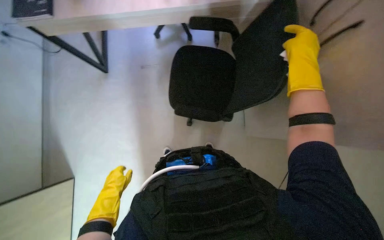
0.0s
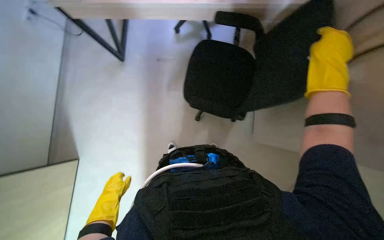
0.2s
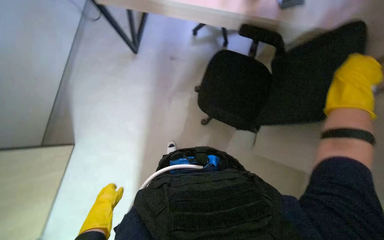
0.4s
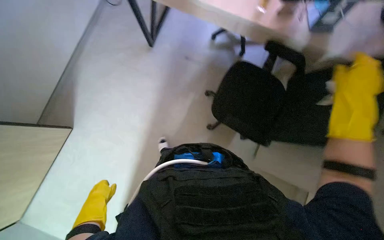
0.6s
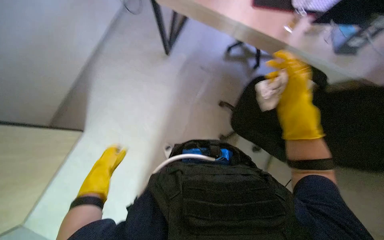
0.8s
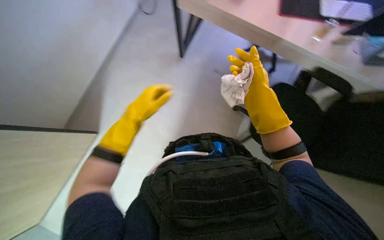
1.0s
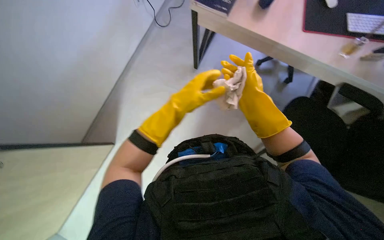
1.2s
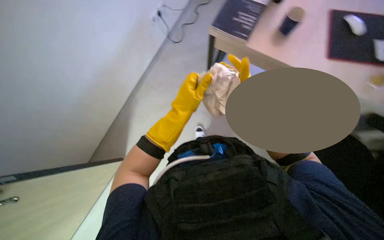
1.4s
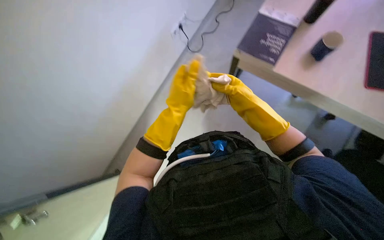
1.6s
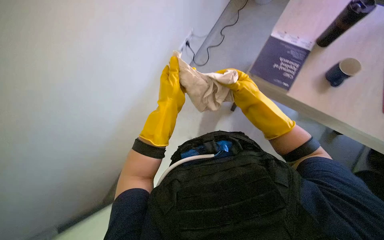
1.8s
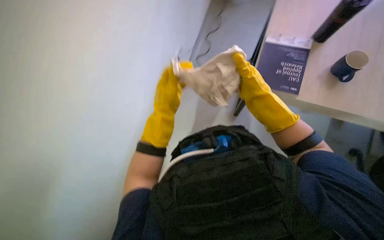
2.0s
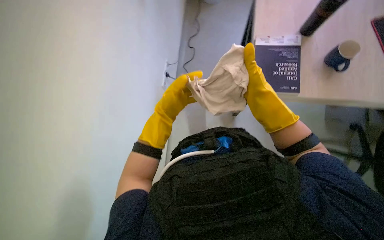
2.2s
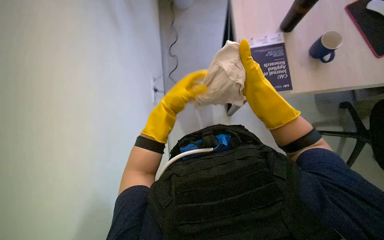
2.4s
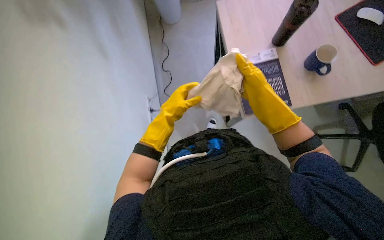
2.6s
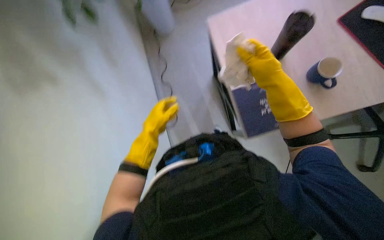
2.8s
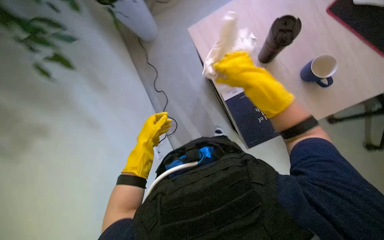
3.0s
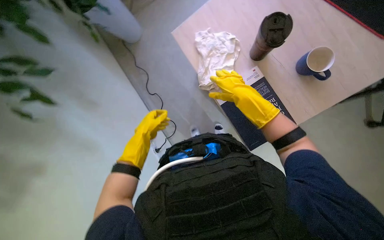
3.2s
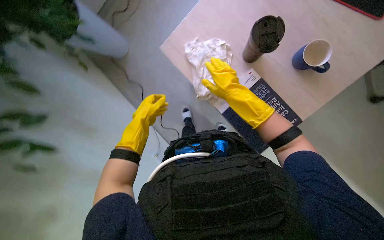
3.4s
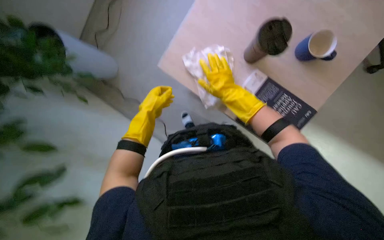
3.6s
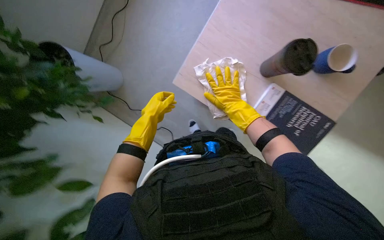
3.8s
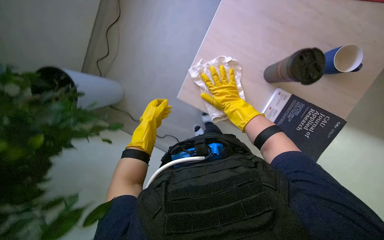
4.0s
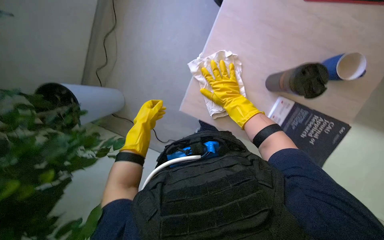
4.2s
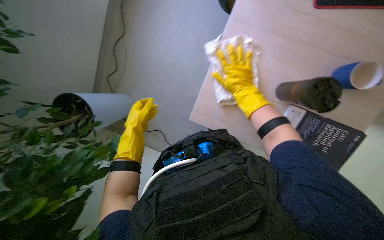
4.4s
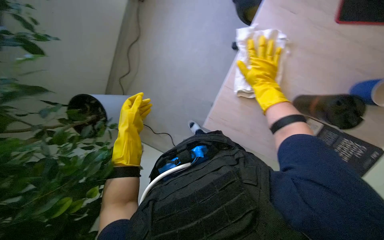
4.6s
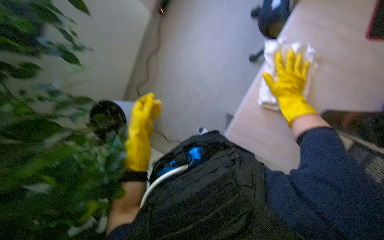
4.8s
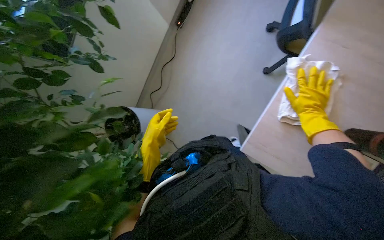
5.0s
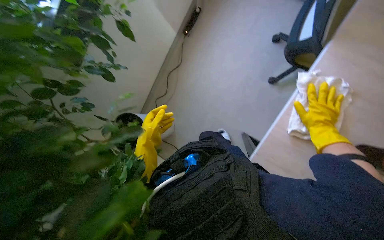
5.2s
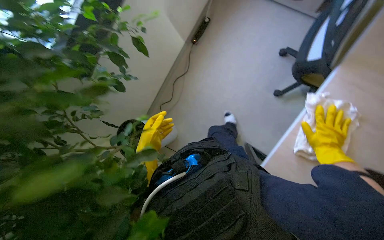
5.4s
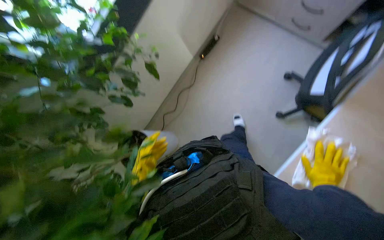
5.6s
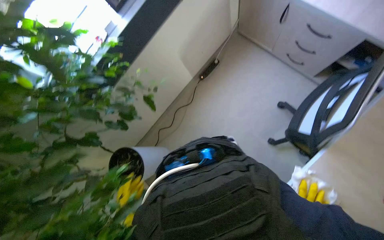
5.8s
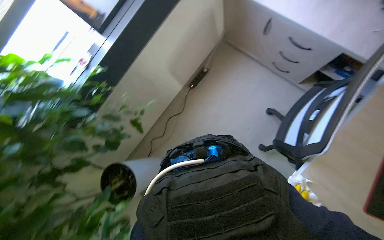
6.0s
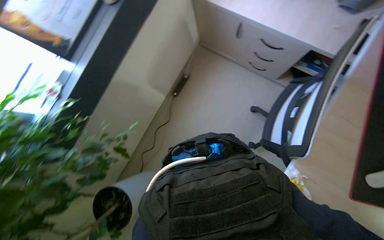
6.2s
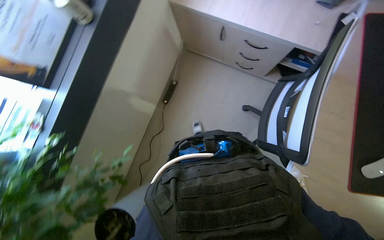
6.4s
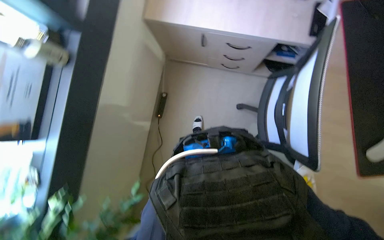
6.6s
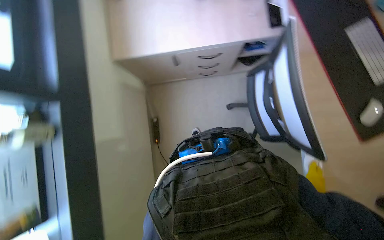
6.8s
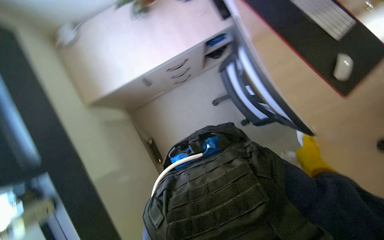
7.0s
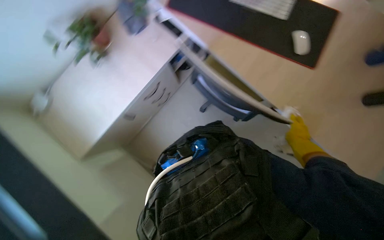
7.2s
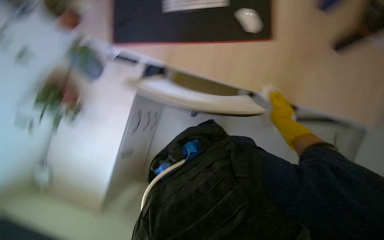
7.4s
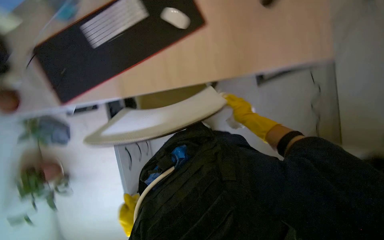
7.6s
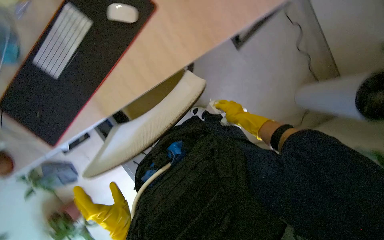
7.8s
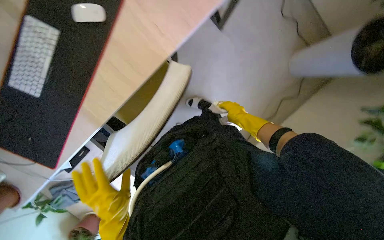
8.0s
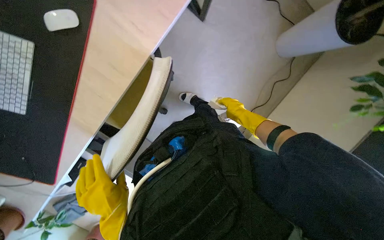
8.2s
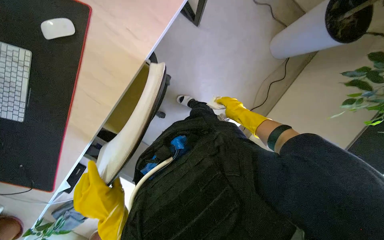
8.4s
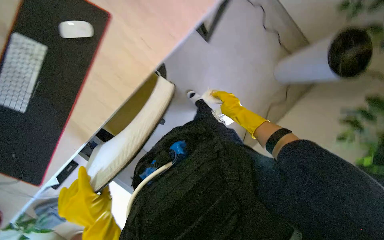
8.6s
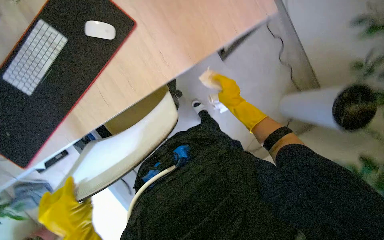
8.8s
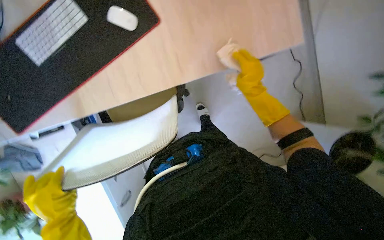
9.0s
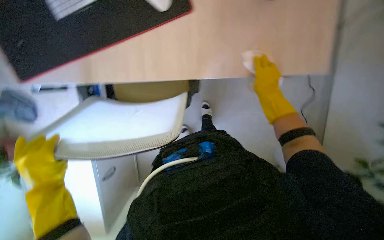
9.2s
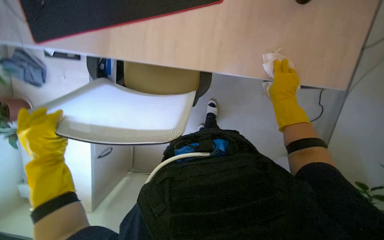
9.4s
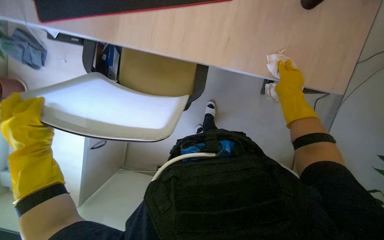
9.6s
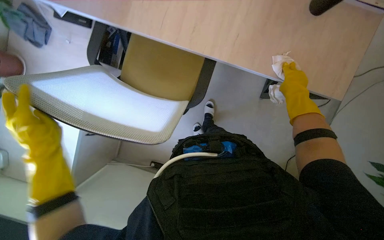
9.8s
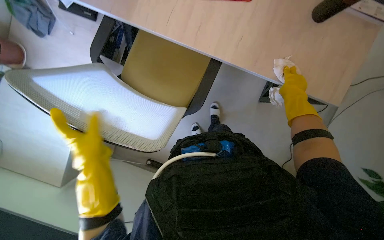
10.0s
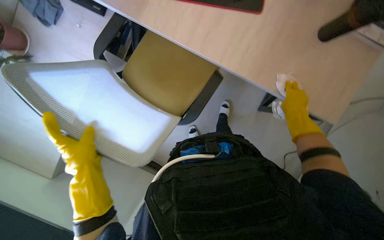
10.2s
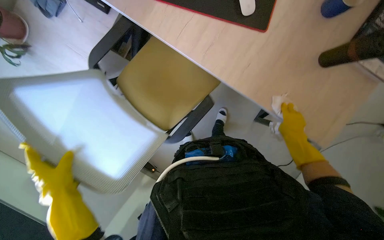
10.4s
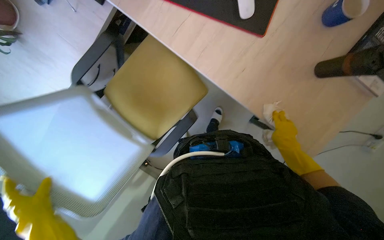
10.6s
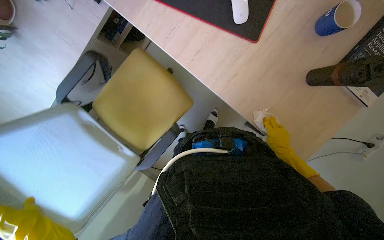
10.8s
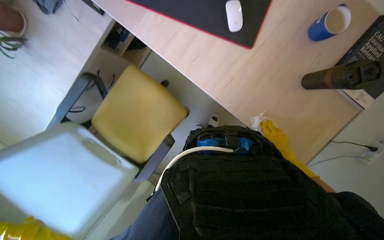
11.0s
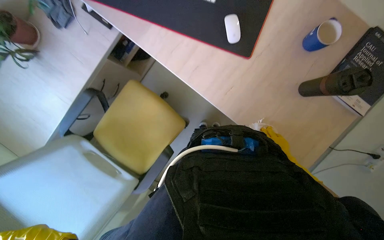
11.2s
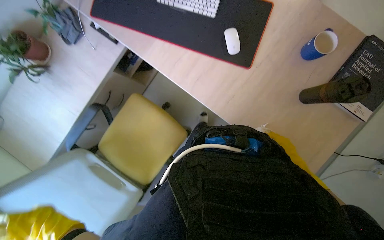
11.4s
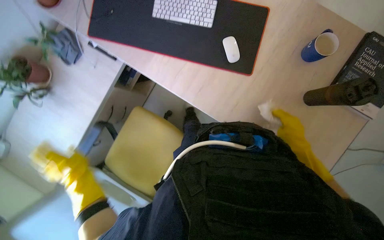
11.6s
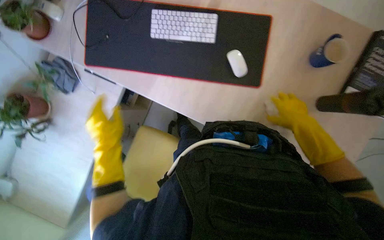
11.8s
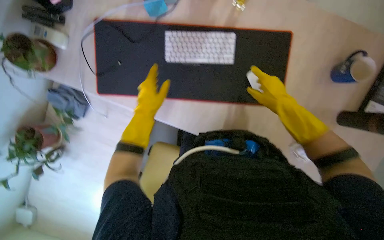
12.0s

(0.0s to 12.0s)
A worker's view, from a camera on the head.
Job: wiping surfaces.
The whole recording: Cleaning office surfaces and preparing tools. The worker wipes various office surfaces including a door, a chair, and a desk, then prepares cleaning solution on a cloth.
0.0s - 1.6s: The wearer looks some 45 degrees further to the left. The view tilts some 15 degrees upward.
1.6s - 3.0s: The right hand travels nearer to the camera by roughly 10 cm. Meanwhile the left hand heads to the left, covering some 10 cm.
3.0s - 4.4s: The scene rotates counterclockwise by some 25 degrees. The right hand travels farther from the camera by roughly 15 cm.
4.4s - 6.0s: The wearer moves about 50 cm.
6.0s - 7.6s: The wearer's head swings about 140 degrees to the right.
9.0s - 10.4s: Everything in view rotates some 45 degrees clockwise.
10.4s - 12.0s: The right hand goes some 40 cm up the picture.

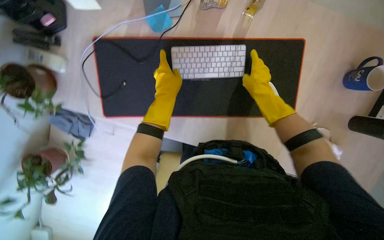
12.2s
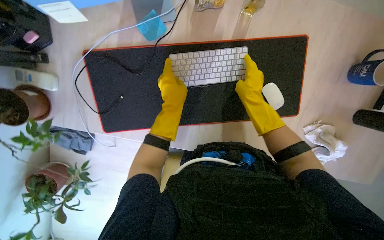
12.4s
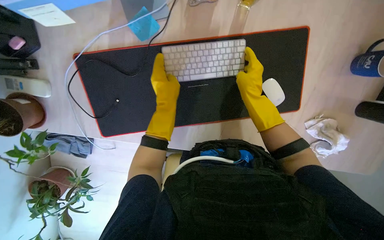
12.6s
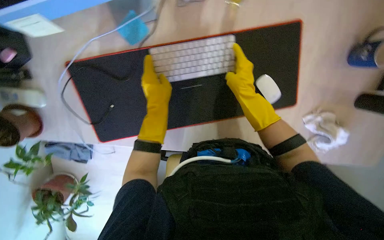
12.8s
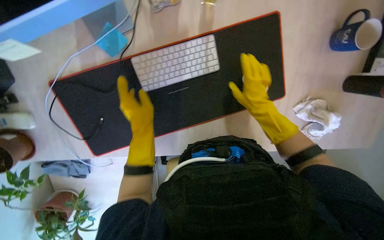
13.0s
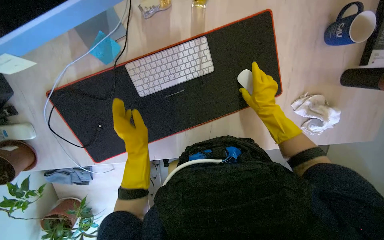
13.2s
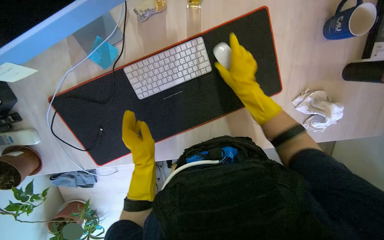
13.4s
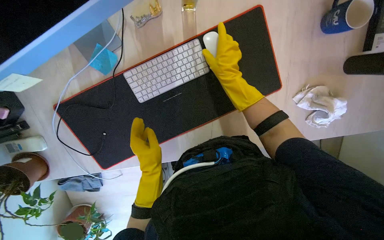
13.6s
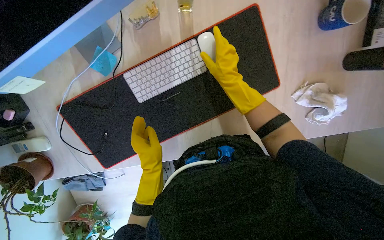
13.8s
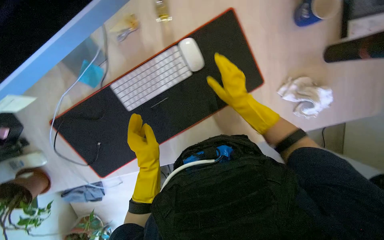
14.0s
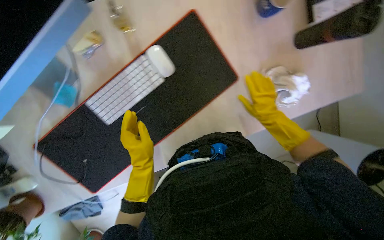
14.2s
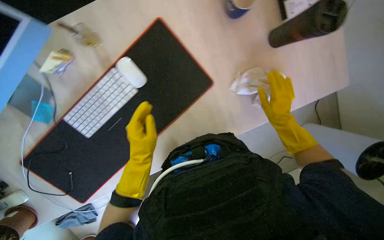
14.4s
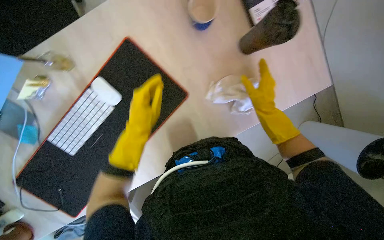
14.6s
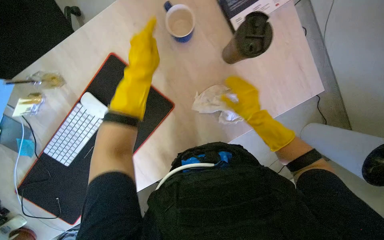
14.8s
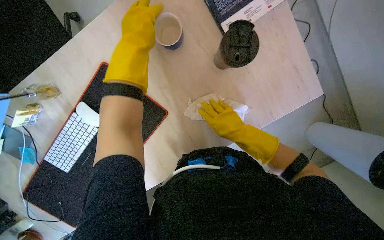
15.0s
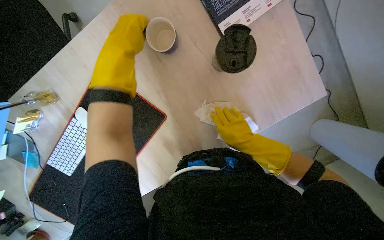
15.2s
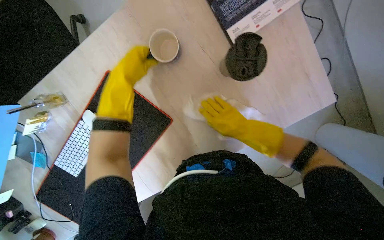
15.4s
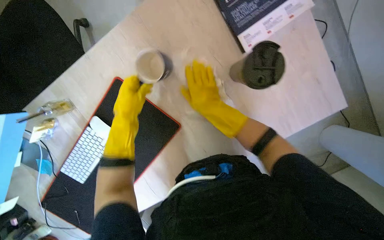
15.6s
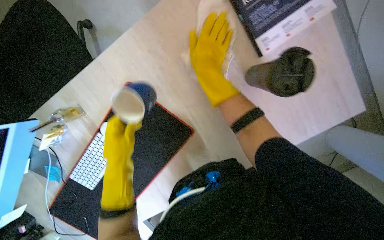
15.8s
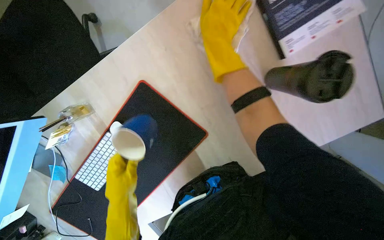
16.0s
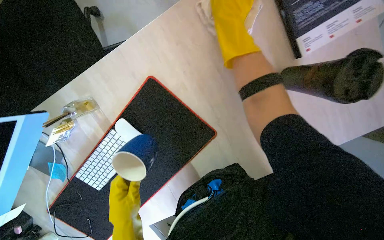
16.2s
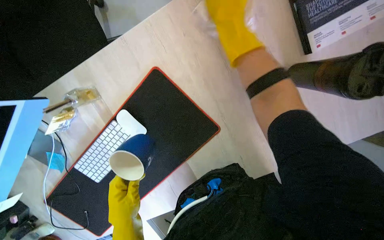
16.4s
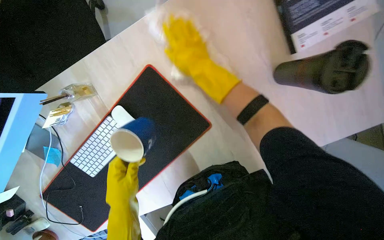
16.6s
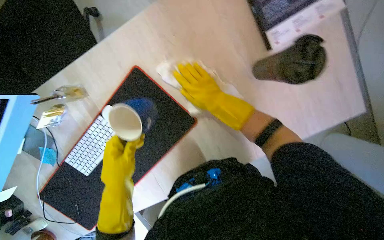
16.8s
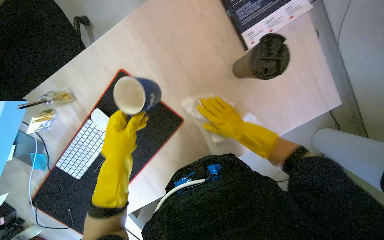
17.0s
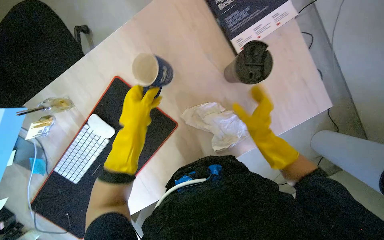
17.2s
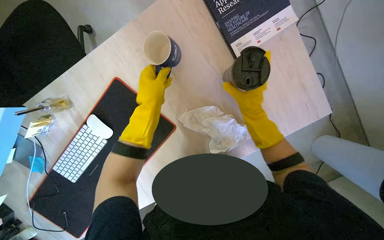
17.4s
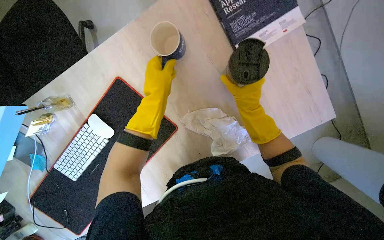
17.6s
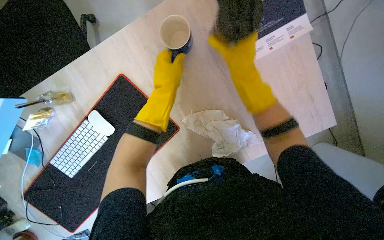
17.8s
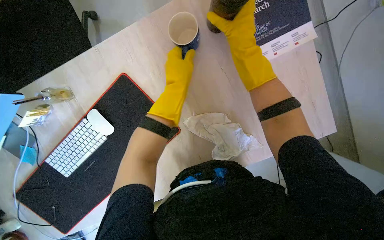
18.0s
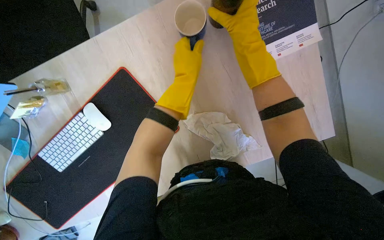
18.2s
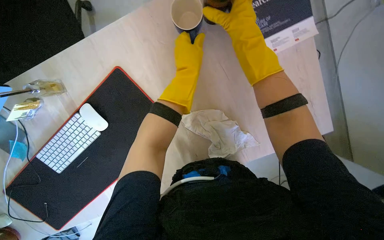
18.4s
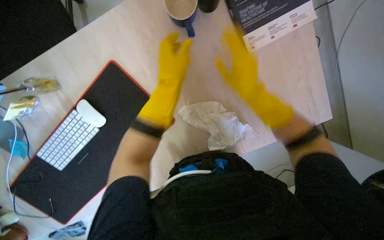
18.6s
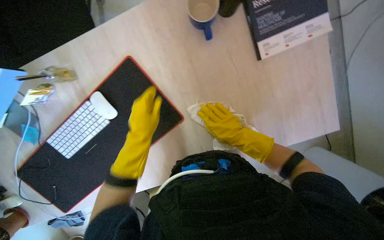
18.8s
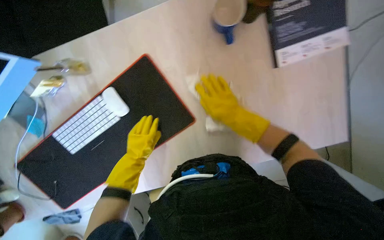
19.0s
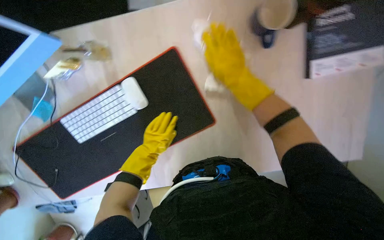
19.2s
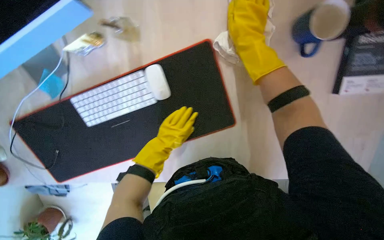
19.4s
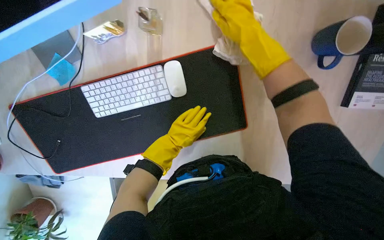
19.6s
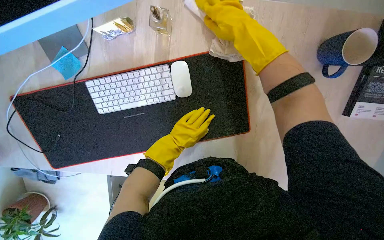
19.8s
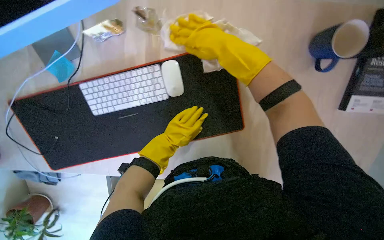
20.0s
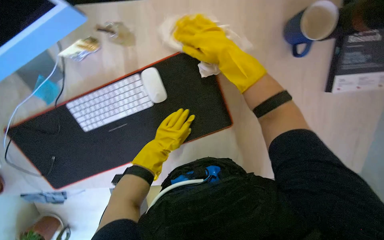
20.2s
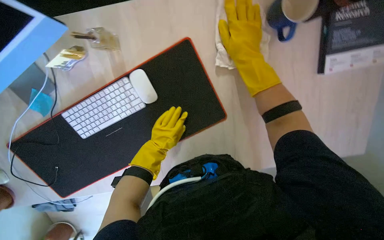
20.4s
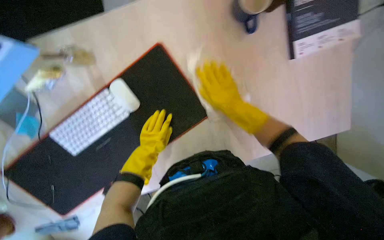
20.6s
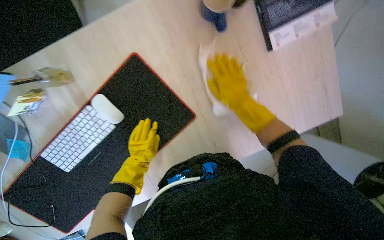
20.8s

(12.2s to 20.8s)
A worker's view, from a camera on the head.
Job: wiping surfaces.
The whole recording: Cleaning office surfaces and preparing tools. The worker wipes various office surfaces including a door, a chair, and a desk, then prepares cleaning solution on a cloth.
13.6s - 15.0s: The head travels to the right, approximately 50 cm.
15.0s - 16.6s: The left hand travels down the picture by approximately 35 cm. Meanwhile the right hand travels to the left and up the picture by some 35 cm.
16.6s - 18.0s: The right hand goes roughly 20 cm to the right, and travels down the picture and back again, roughly 20 cm each way. The left hand shifts approximately 40 cm up the picture and to the right.
18.0s - 19.4s: The right hand moves roughly 30 cm down the picture and comes back; the left hand travels down the picture and farther from the camera by roughly 30 cm.
